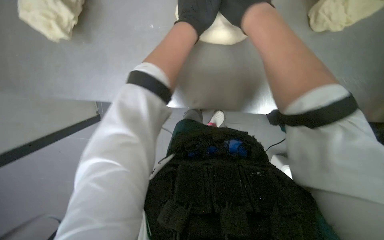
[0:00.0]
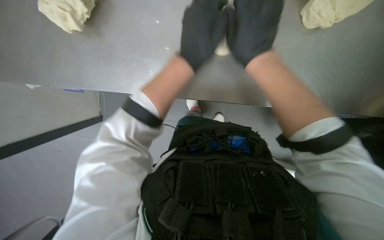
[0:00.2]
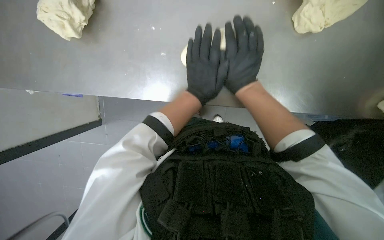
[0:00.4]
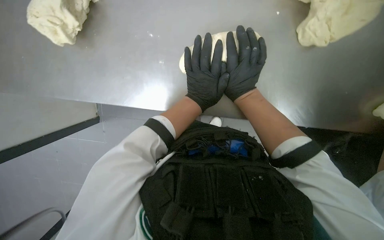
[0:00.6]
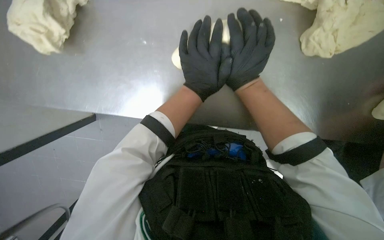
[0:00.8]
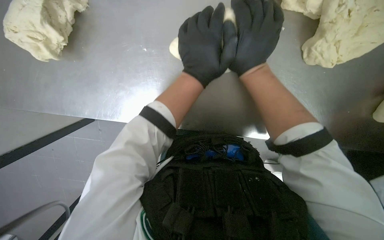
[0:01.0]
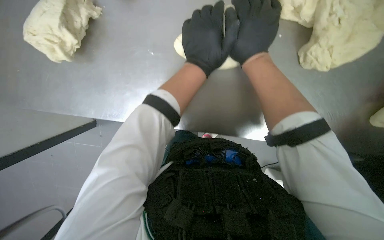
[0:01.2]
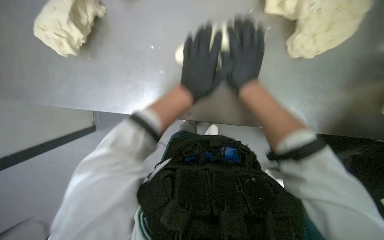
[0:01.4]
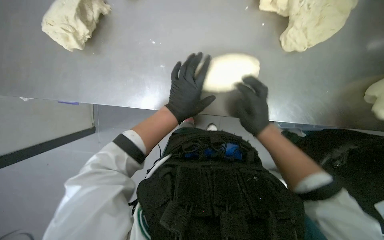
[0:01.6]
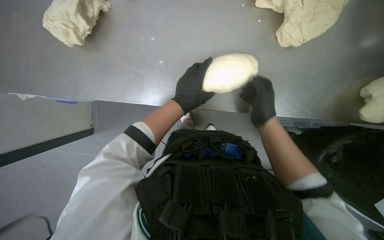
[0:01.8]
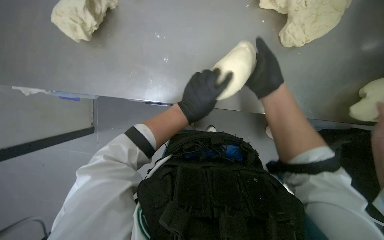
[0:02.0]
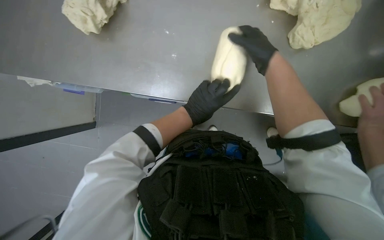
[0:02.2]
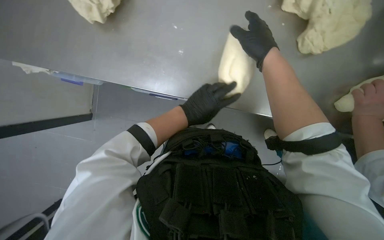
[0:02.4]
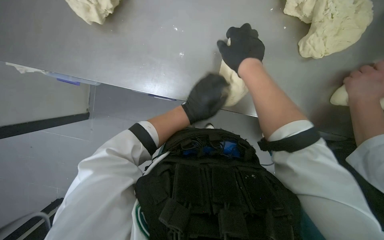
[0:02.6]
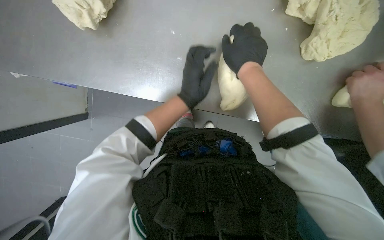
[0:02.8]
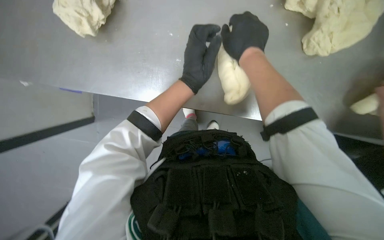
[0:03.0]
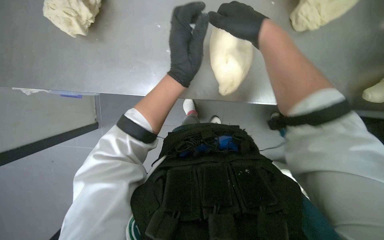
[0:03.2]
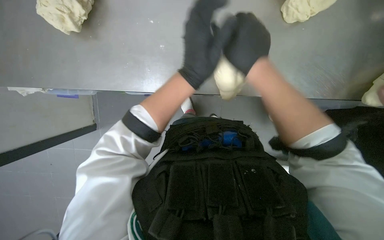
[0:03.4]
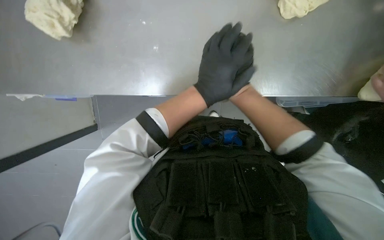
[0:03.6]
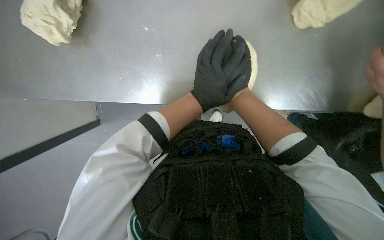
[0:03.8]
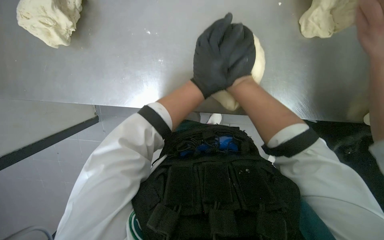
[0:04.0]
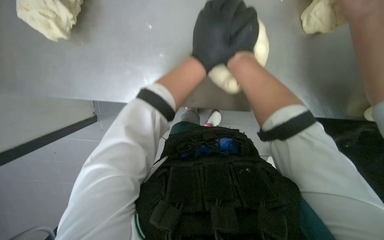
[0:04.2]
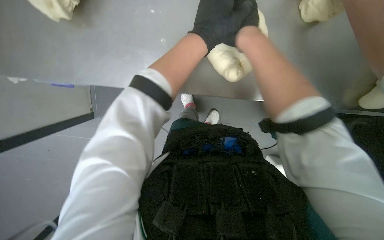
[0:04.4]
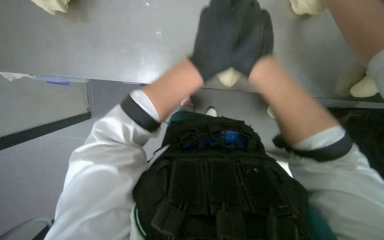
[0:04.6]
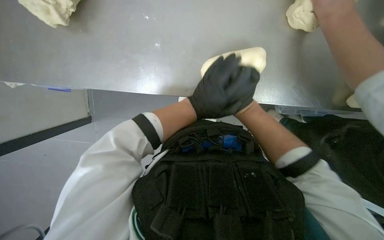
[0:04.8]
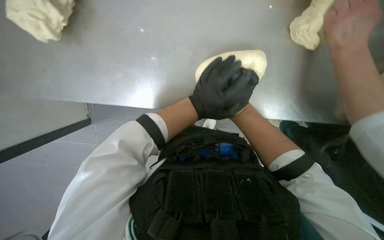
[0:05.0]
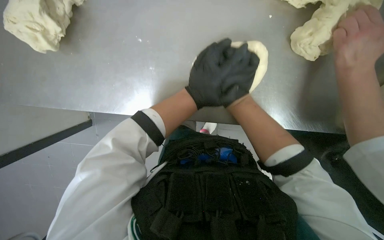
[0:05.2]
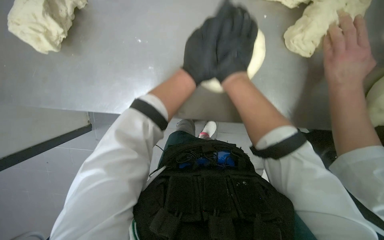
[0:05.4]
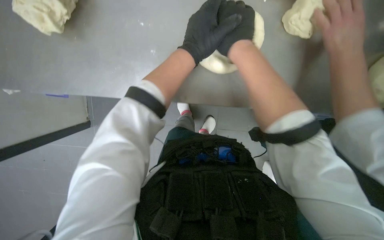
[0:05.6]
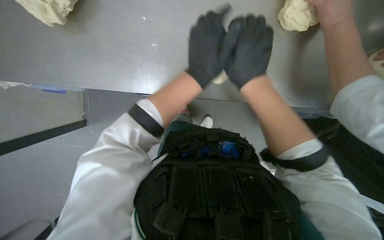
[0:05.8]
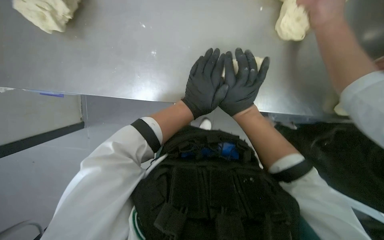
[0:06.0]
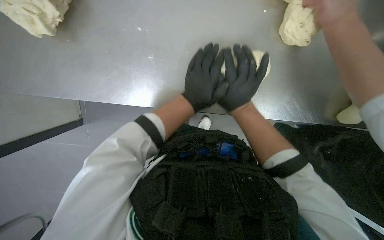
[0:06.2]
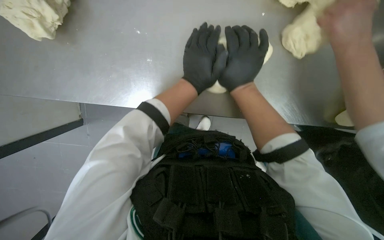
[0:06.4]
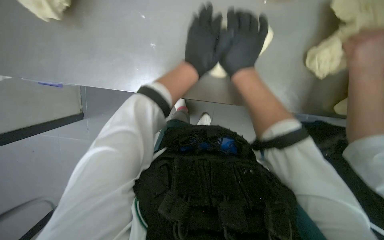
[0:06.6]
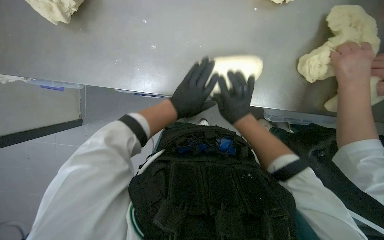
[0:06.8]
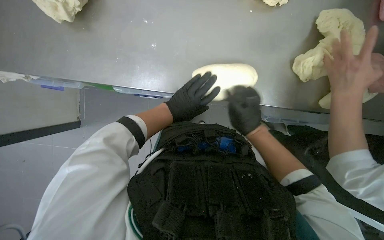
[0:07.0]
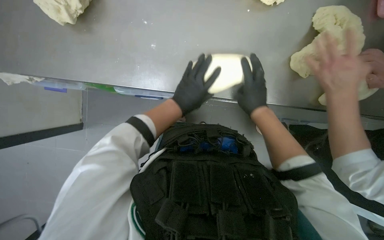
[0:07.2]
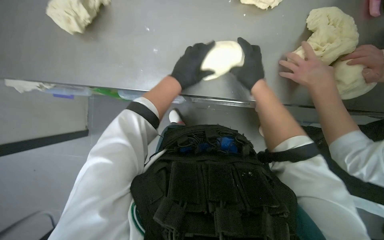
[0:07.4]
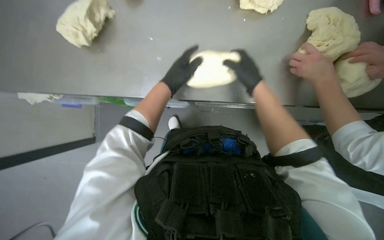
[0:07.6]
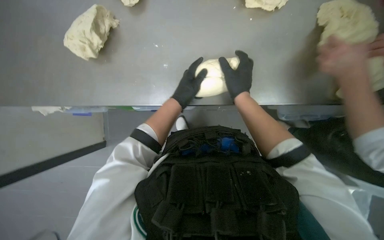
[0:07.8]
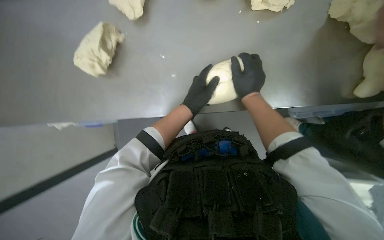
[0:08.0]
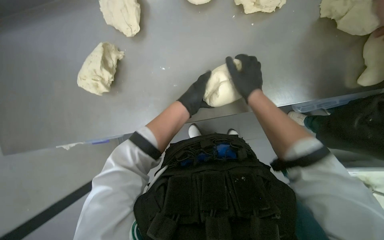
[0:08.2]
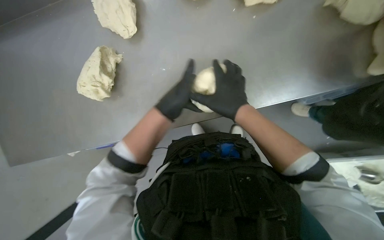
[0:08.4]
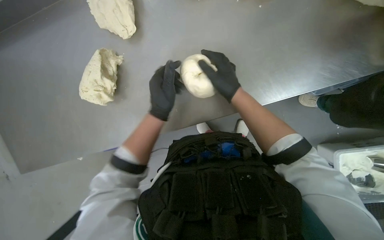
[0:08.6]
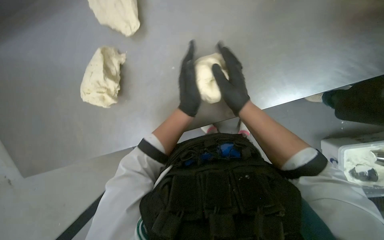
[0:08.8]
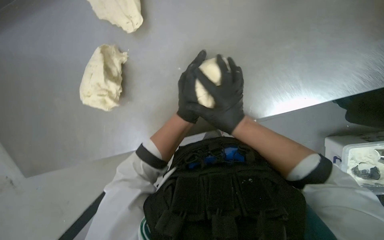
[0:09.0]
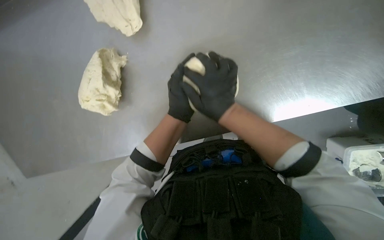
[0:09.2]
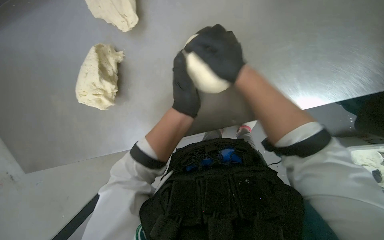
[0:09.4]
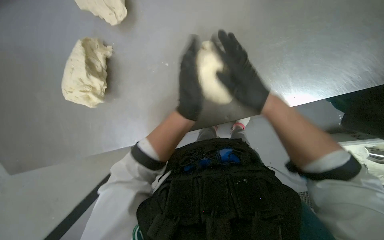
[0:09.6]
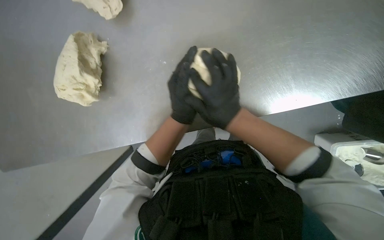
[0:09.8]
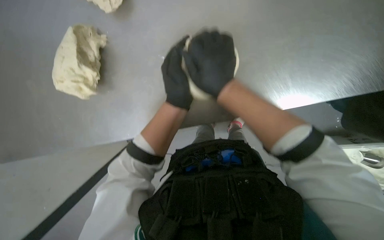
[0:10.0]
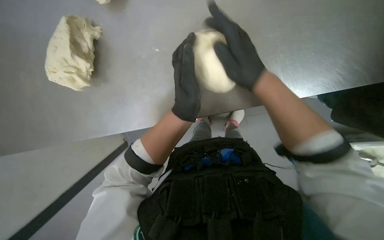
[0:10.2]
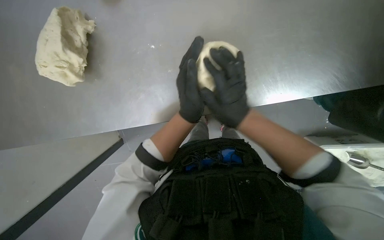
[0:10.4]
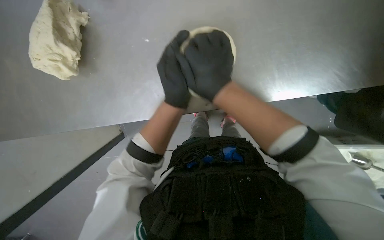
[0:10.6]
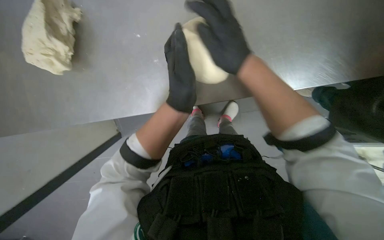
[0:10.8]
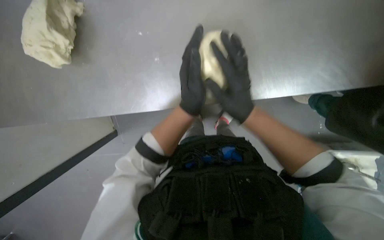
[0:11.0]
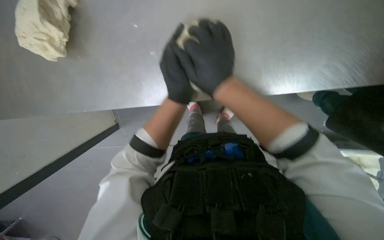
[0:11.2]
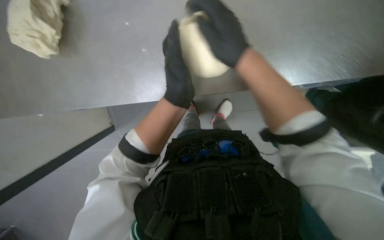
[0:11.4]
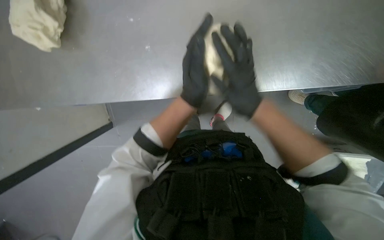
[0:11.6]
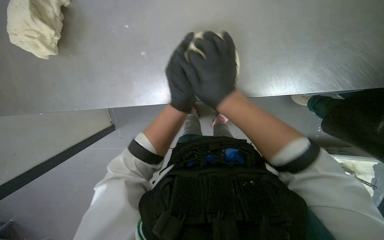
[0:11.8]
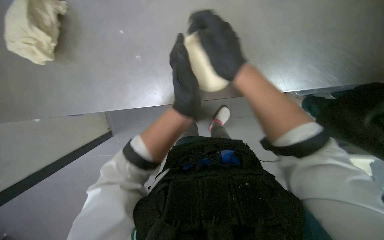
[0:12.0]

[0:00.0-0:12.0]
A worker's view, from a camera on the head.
Job: preparing food.
The whole recording: Shaping dough on counter. The worker shapes pieces of dough into round balls on the counter.
0:00.0 to 0:01.6: The camera pitches upward, by about 15 degrees. The right hand heads farther from the camera, down the picture and to the right, covering some 25 cm. Meanwhile the left hand moves up and down the picture over approximately 20 cm, changing direction 2 times.
0:01.6 to 0:03.0: The right hand moves up the picture, to the left and nearer to the camera, some 25 cm.
0:07.6 to 0:09.0: The right hand shifts roughly 20 cm to the left.
0:10.4 to 0:12.0: The right hand swings up and down the picture, roughly 10 cm each way, with 3 reversals.

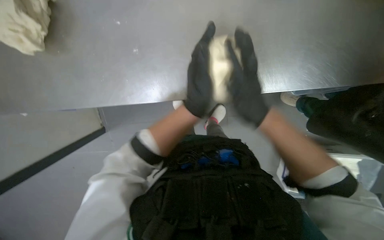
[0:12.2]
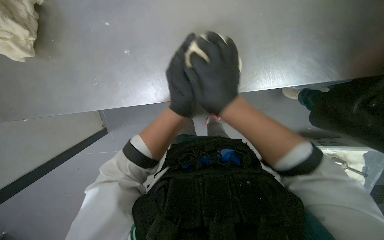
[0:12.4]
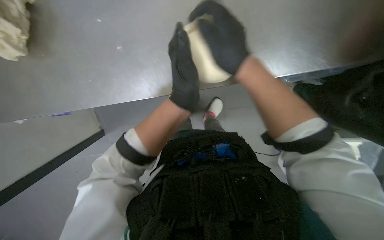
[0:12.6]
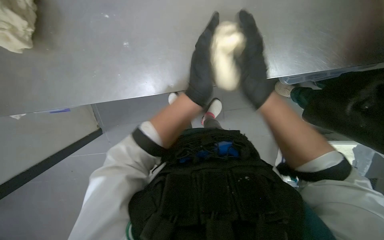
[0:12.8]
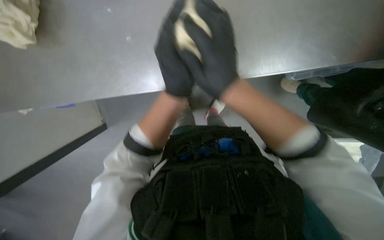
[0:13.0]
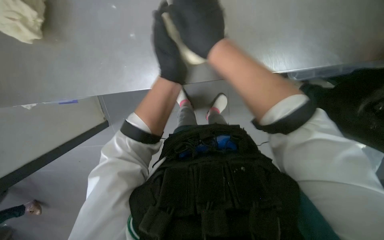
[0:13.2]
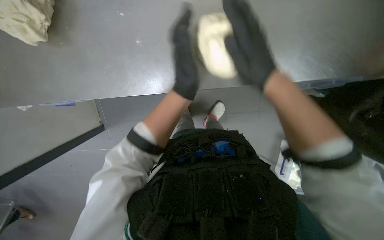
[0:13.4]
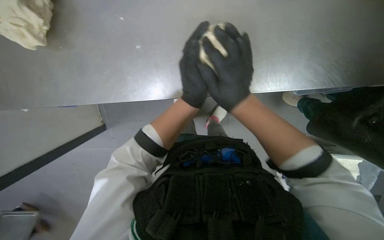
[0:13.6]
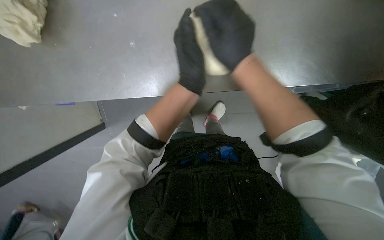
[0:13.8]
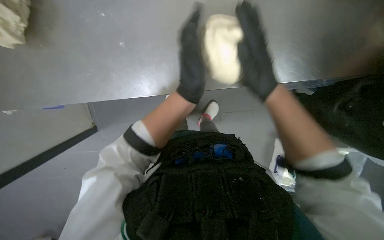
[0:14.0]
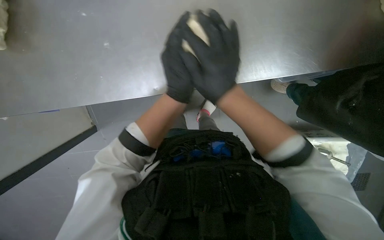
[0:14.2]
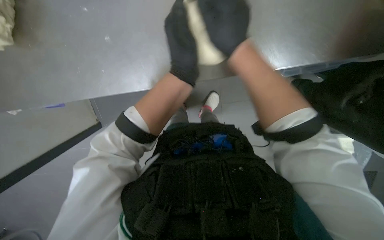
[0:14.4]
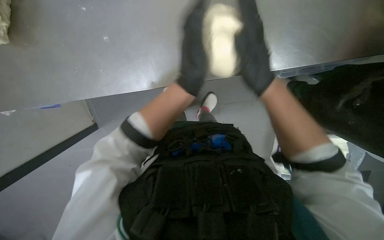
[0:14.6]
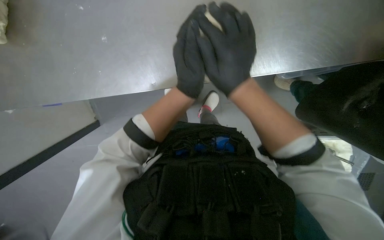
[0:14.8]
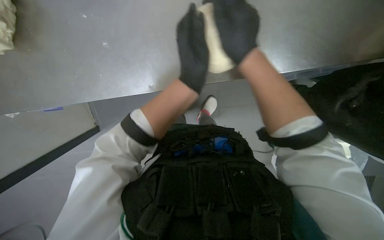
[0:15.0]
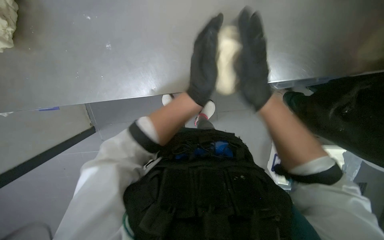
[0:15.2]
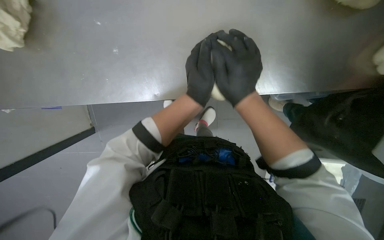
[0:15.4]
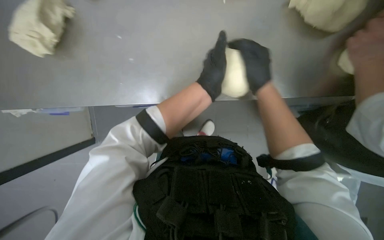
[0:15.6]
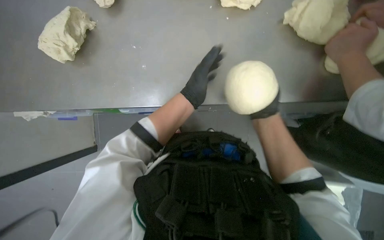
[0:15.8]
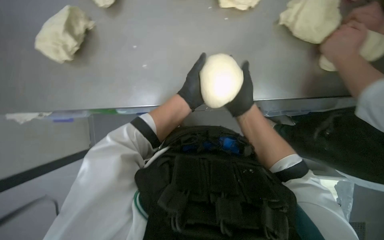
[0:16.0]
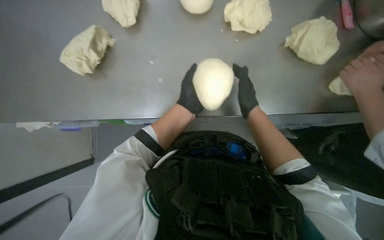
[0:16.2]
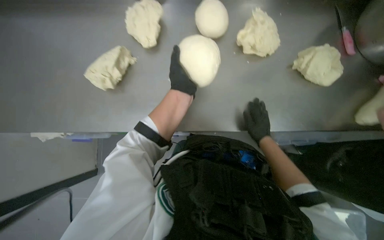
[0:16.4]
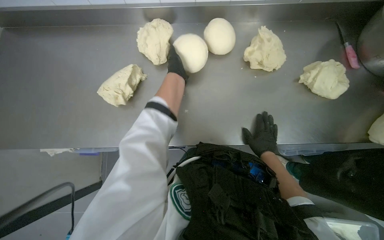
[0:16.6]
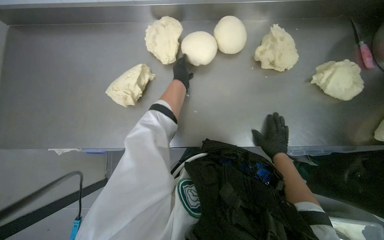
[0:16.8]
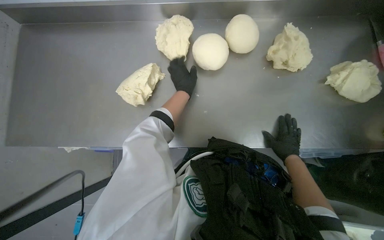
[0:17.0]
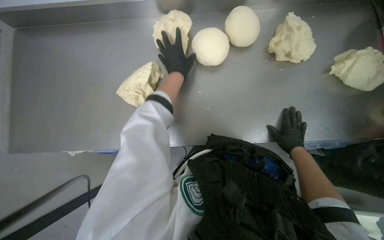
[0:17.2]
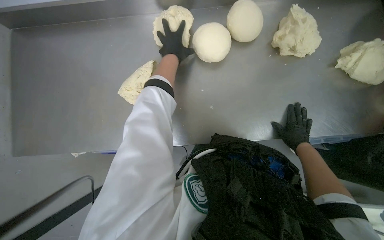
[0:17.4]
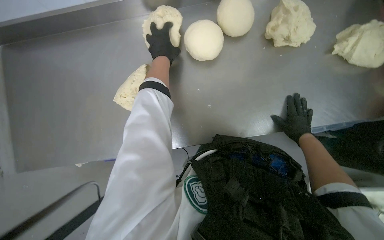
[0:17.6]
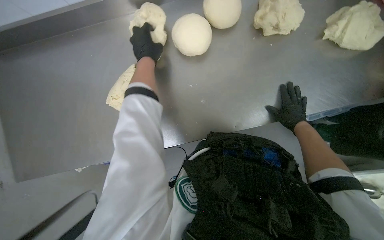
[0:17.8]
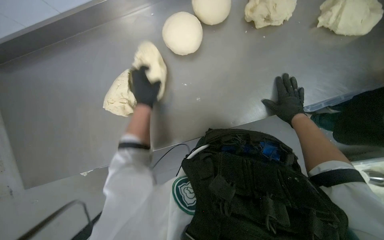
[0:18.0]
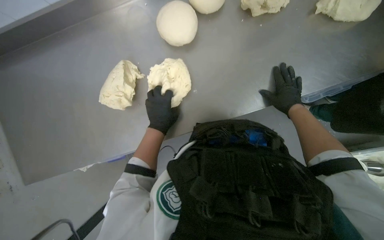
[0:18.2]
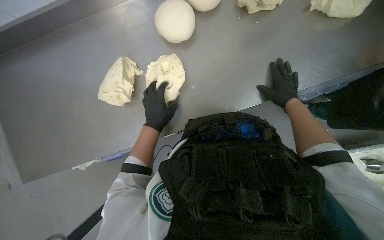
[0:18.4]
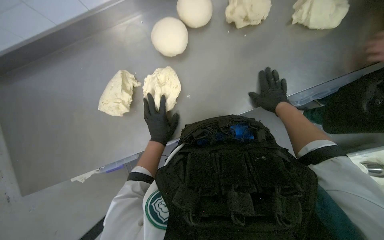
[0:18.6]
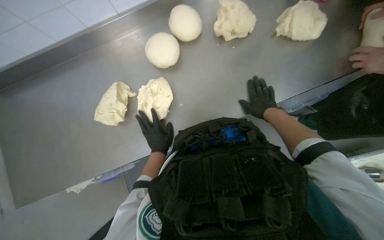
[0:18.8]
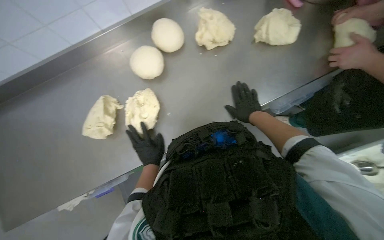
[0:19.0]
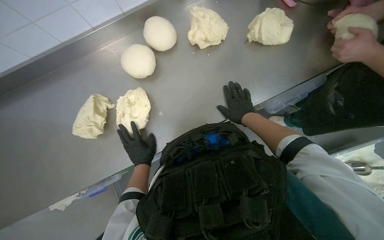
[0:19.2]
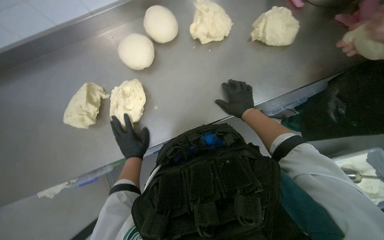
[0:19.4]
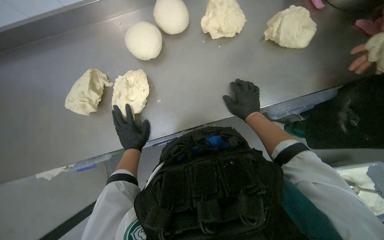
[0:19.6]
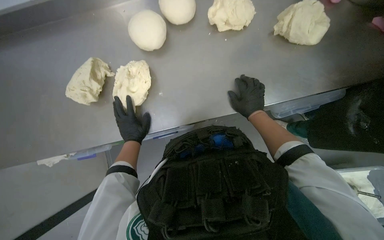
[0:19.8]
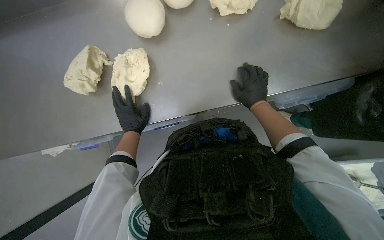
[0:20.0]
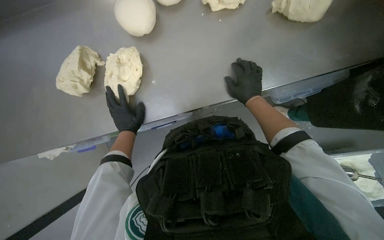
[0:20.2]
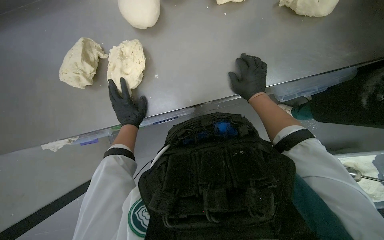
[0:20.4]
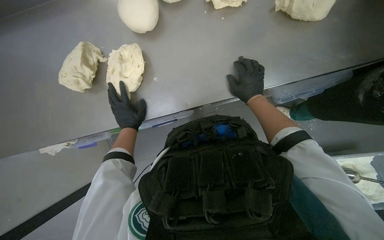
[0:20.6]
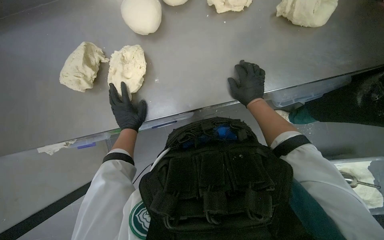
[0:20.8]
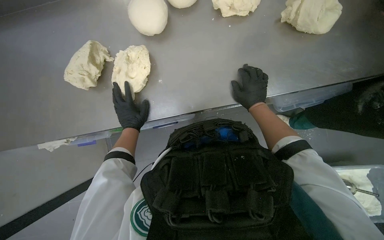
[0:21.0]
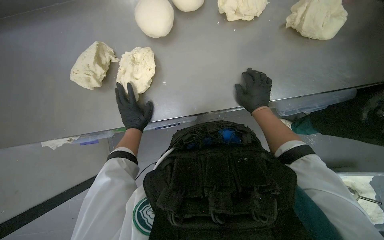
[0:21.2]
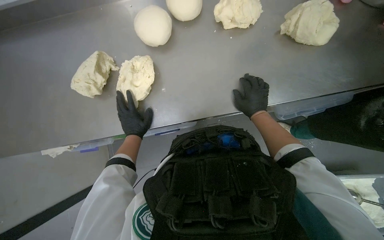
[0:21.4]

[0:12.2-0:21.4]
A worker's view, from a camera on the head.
Job: preparing food.
The whole recording: Shaping dough on counter. The worker shapes pieces of dough into round balls on the counter.
0:15.2 to 0:16.8: The camera pitches upward, by some 20 degrees. The right hand shifts roughly 10 cm farther from the camera, while the left hand shifts some 35 cm to the left and up the picture.
0:16.8 to 0:18.4: The left hand goes up and down the picture, roughly 25 cm each way, reversing 2 times.
0:18.4 to 0:19.8: The hands make small movements and keep their place.
0:19.8 to 0:21.4: The hands work in one place, with small movements.
